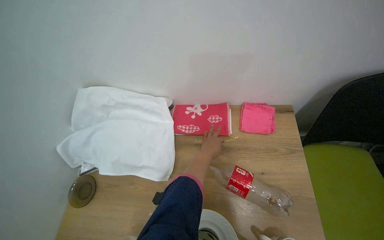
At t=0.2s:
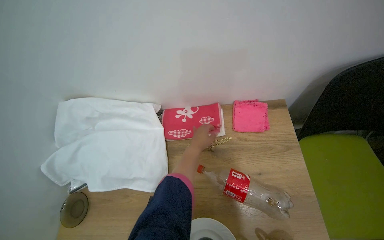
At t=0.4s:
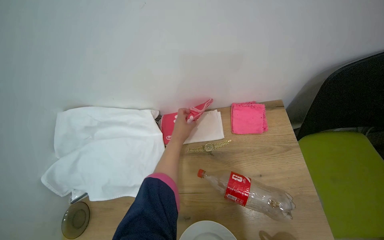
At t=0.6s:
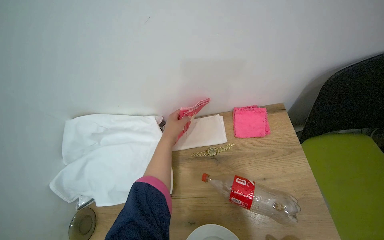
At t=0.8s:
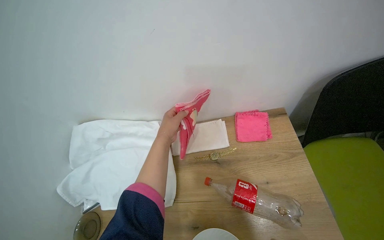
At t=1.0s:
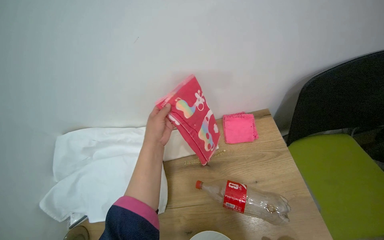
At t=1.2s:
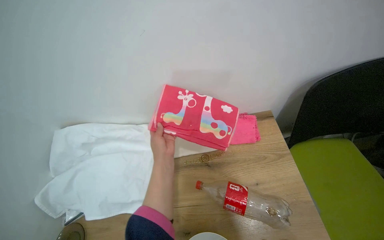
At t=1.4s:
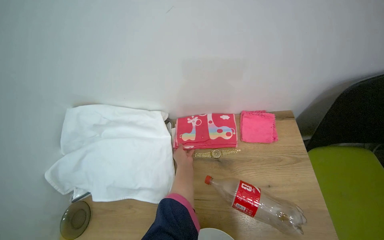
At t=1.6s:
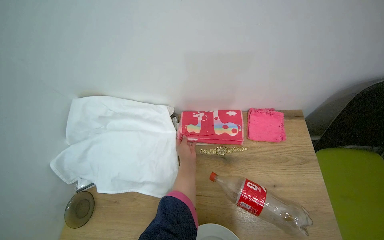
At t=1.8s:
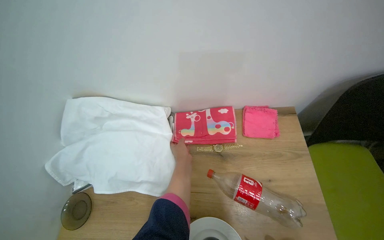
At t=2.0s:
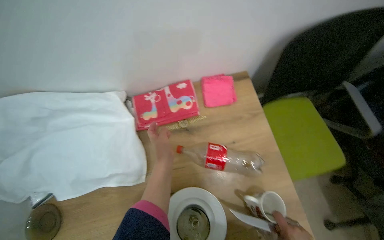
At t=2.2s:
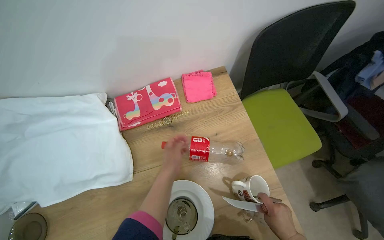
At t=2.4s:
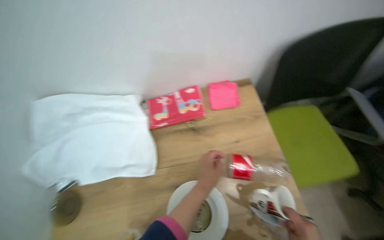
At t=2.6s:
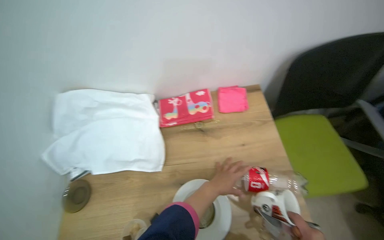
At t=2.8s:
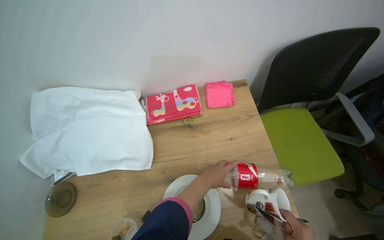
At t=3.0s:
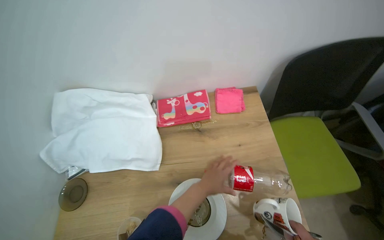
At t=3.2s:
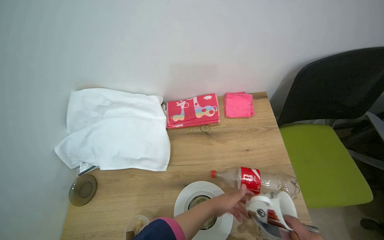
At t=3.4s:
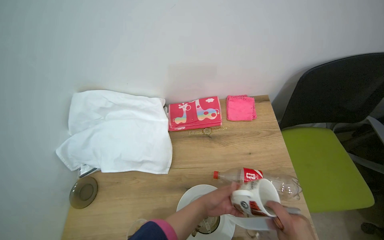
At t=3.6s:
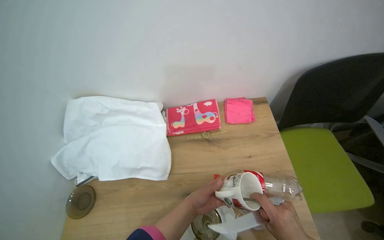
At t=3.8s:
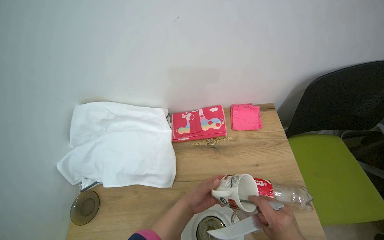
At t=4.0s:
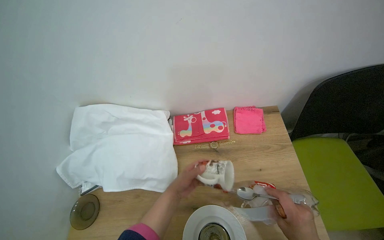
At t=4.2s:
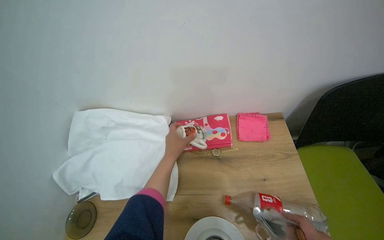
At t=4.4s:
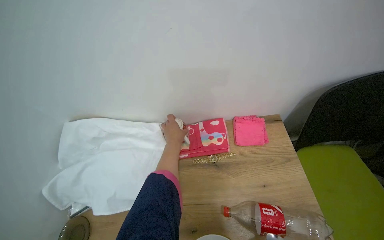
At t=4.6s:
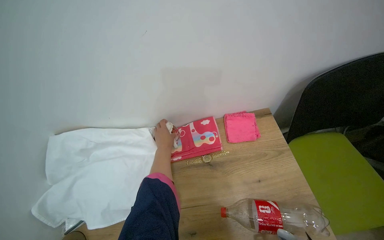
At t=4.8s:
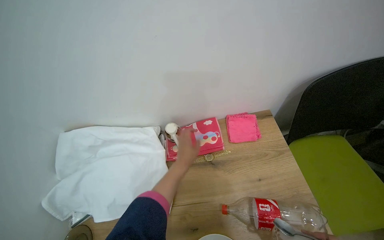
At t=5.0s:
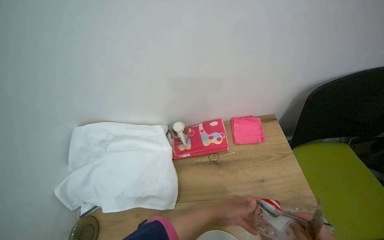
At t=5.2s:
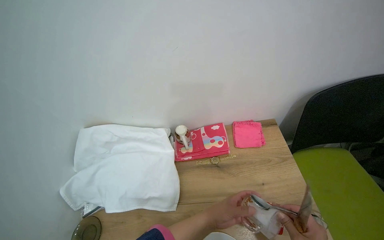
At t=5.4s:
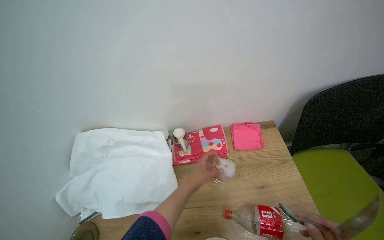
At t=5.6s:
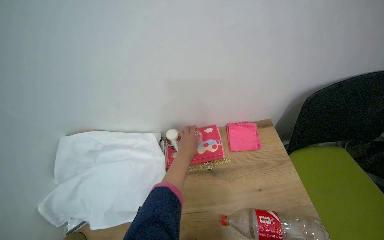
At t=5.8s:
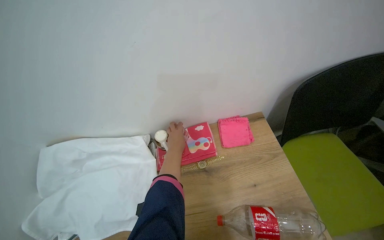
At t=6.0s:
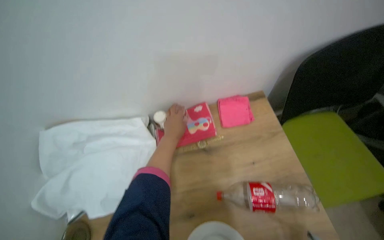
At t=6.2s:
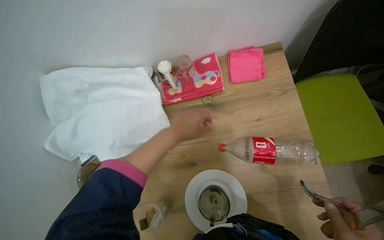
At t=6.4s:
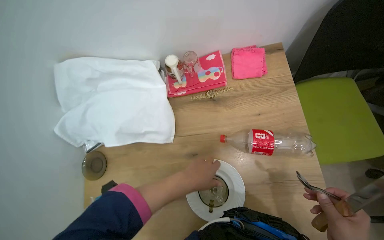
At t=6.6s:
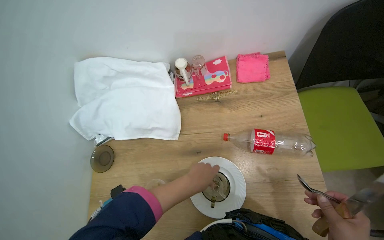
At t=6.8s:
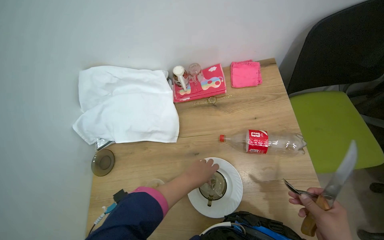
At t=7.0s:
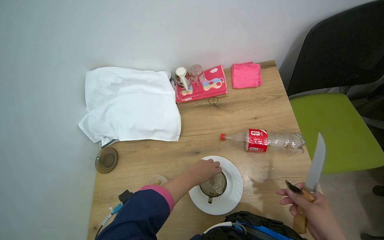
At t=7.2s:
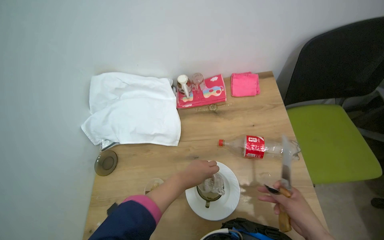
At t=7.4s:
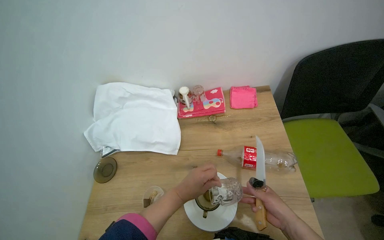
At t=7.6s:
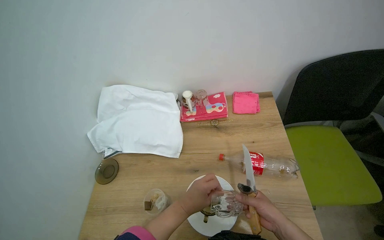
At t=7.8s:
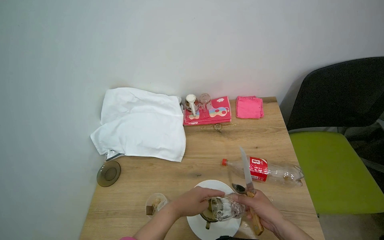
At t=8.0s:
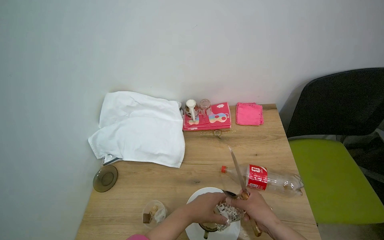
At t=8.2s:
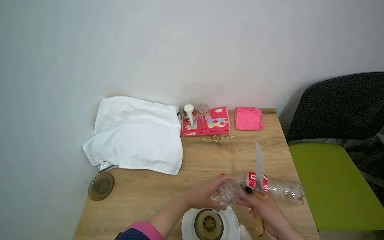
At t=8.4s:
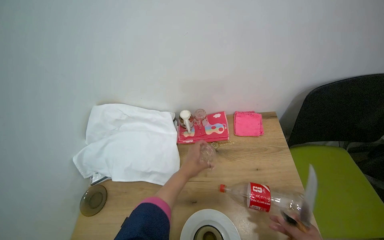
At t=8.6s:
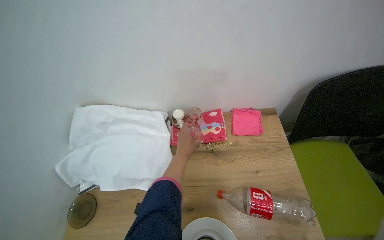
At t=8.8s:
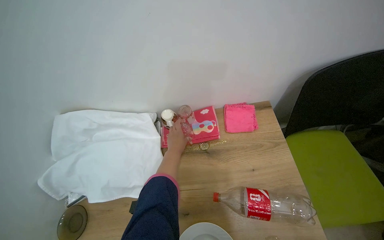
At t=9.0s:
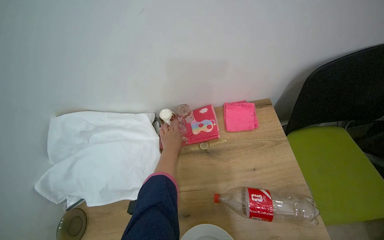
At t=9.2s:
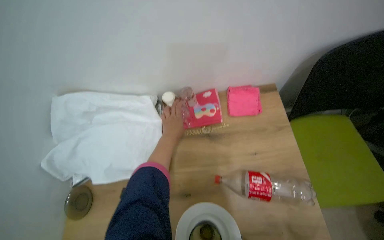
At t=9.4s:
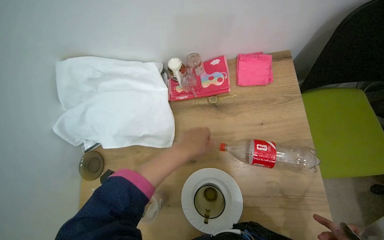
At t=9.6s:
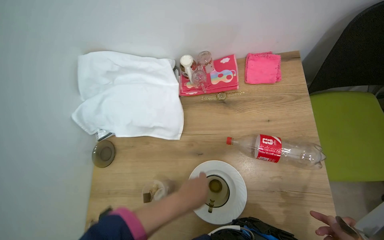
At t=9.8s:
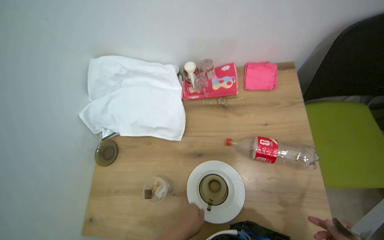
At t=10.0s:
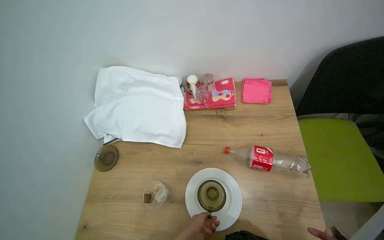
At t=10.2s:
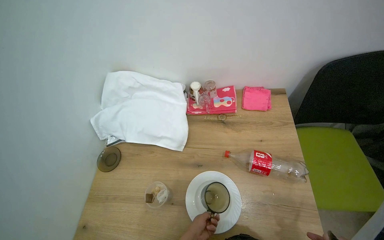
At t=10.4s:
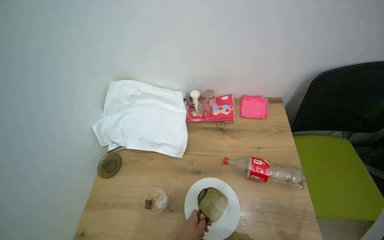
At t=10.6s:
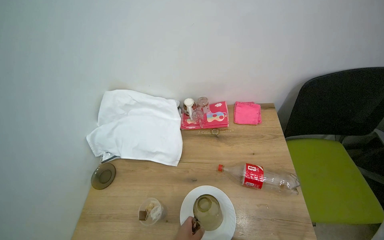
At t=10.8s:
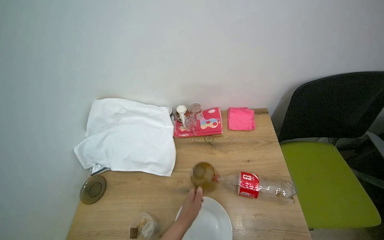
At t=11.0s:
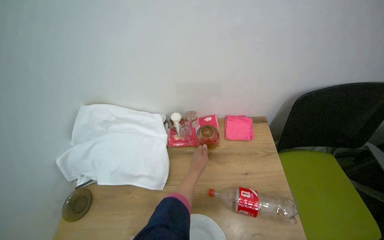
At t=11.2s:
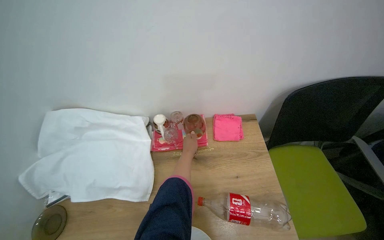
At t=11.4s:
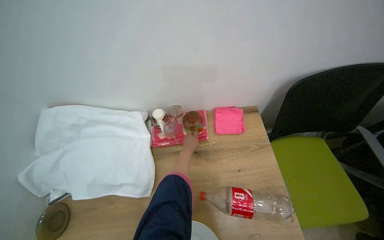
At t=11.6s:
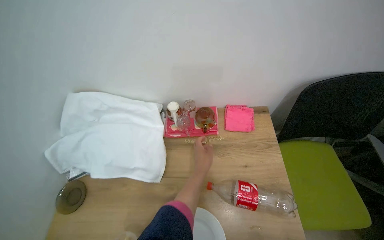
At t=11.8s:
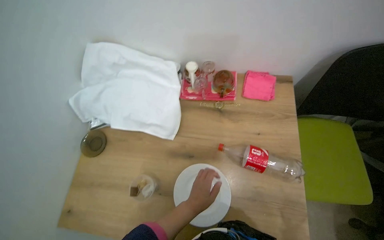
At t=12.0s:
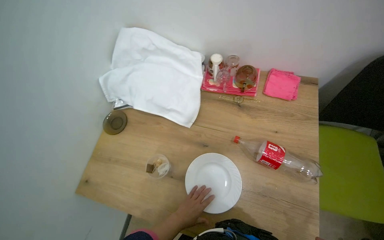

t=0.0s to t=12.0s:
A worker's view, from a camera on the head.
Job: organizing items.
The whole recording: Organizing items on table. The worker places dishes, folds cloths, and arranges various items on a tray on the table.
t=0.0s to t=1.6s: The left hand shifts roughly 10 cm to the left.
t=1.6s to t=3.0s: The left hand travels to the right and down the picture by roughly 20 cm.
t=3.0s to t=4.4s: The left hand is displaced up the picture, to the left and farther from the camera by approximately 35 cm.
t=4.4s to t=6.0s: The left hand reaches about 20 cm down the picture, then returns.
t=6.0s to t=7.6s: The left hand shifts approximately 40 cm down the picture and nearer to the camera.
t=7.6s to t=9.0s: The left hand is displaced farther from the camera and up the picture by some 40 cm.
t=10.4s to t=12.0s: The view tilts approximately 10 degrees downward.

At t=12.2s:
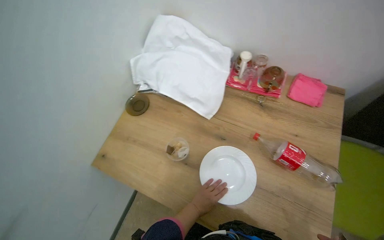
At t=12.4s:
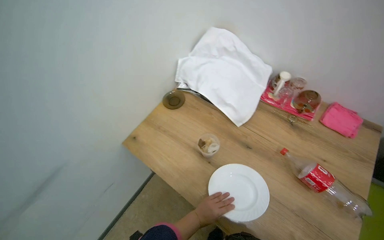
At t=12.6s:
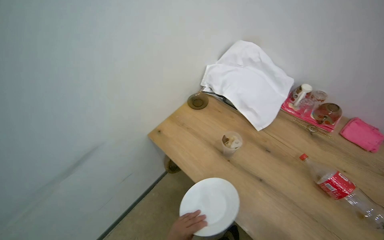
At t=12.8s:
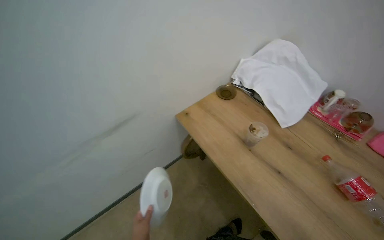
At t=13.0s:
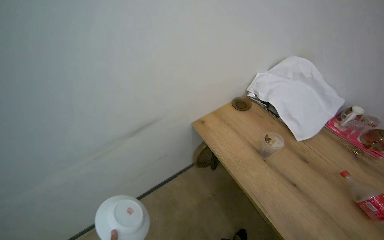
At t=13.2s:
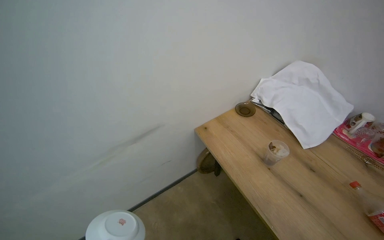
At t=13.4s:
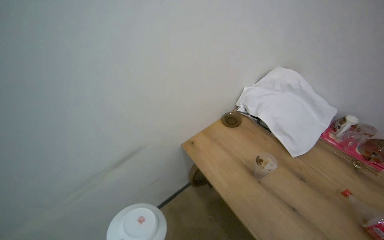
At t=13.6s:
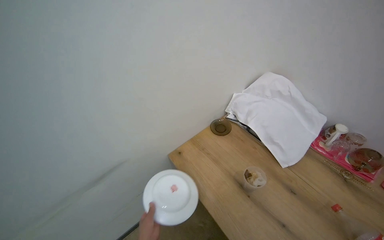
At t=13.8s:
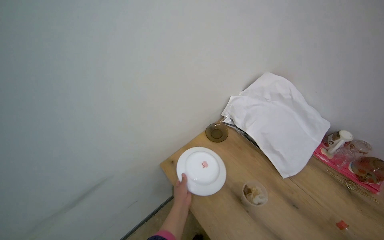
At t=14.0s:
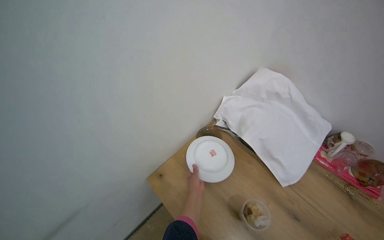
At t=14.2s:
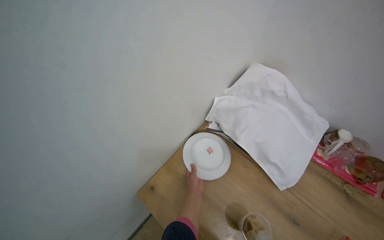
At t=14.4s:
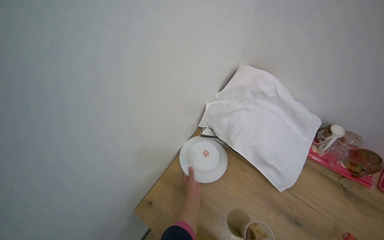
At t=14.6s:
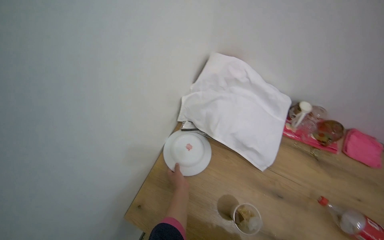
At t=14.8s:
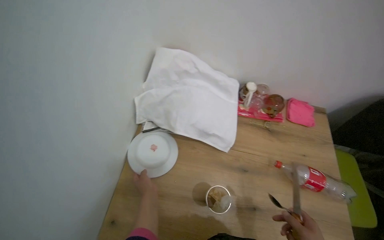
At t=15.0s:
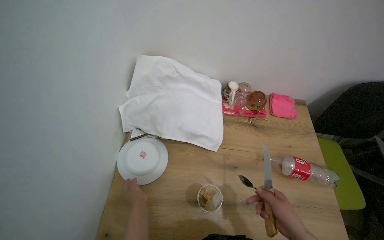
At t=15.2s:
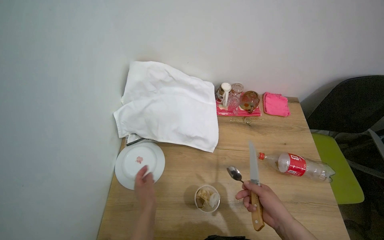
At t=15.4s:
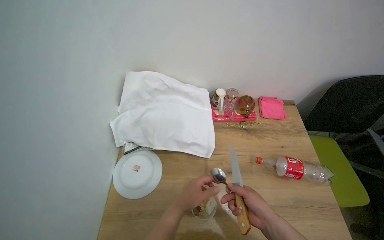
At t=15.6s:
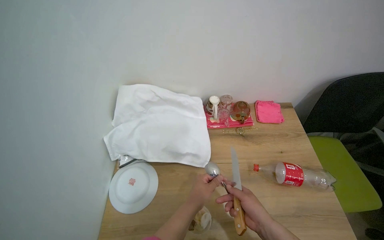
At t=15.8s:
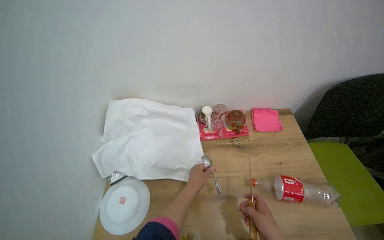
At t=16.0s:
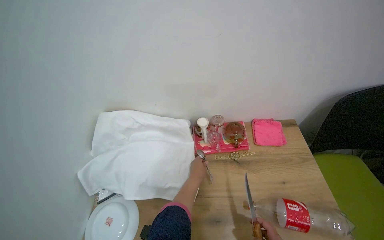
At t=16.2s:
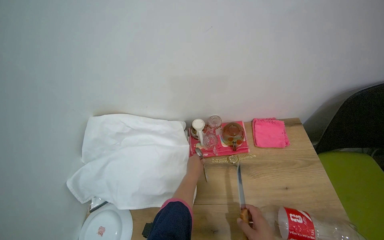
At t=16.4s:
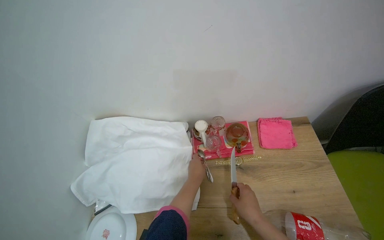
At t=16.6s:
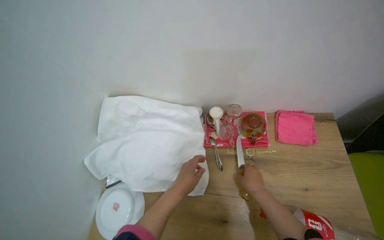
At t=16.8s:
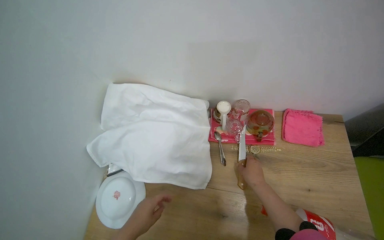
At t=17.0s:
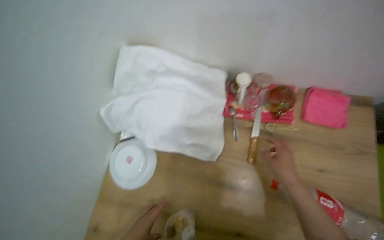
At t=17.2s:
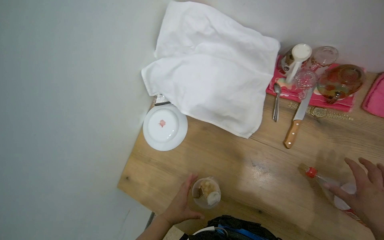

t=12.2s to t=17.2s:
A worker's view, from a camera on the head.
Job: organizing items.
The whole recording: Organizing items on table. The worker places dishes, folds cloths, and arranges various items on a tray on the table.
t=12.2s to t=13.8s: The head rotates roughly 30 degrees to the left. The wearer looks about 15 degrees further upward.
t=13.8s to t=15.6s: The wearer's head swings some 55 degrees to the right.
t=15.6s to t=17.2s: The head turns to the left by roughly 25 degrees. The camera pitches downward, by about 25 degrees.

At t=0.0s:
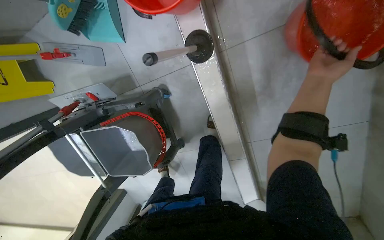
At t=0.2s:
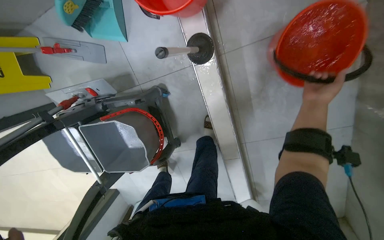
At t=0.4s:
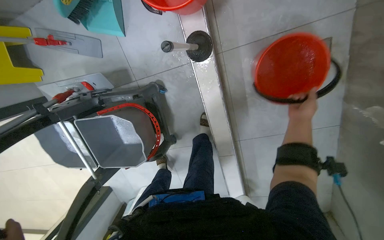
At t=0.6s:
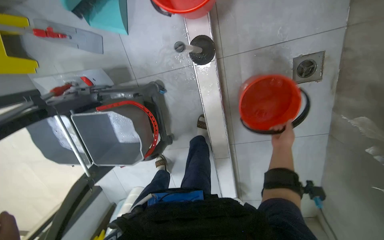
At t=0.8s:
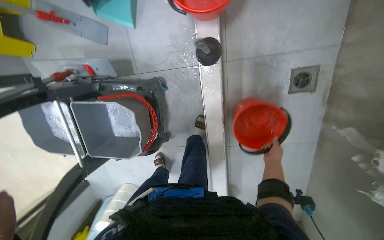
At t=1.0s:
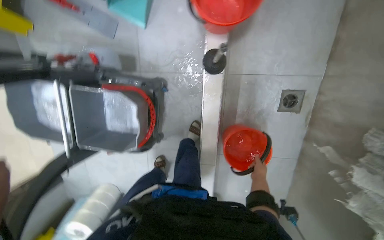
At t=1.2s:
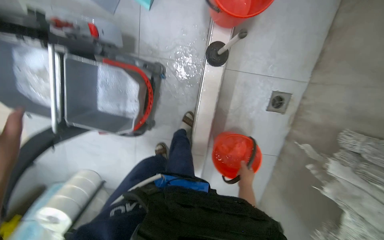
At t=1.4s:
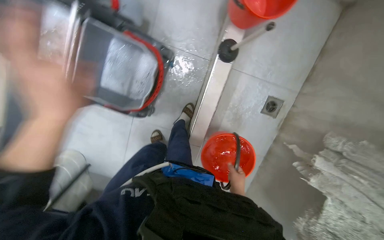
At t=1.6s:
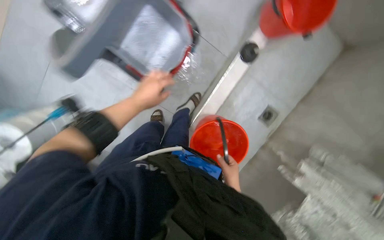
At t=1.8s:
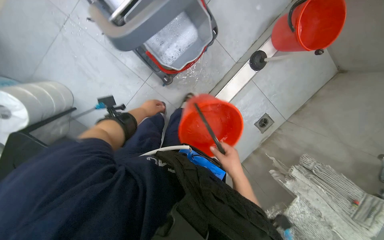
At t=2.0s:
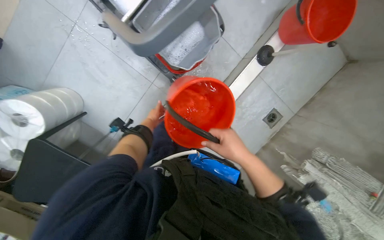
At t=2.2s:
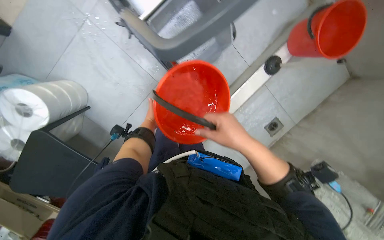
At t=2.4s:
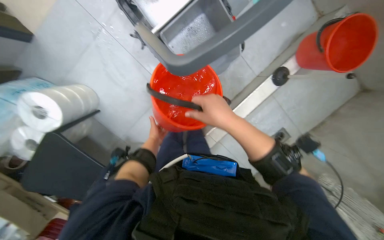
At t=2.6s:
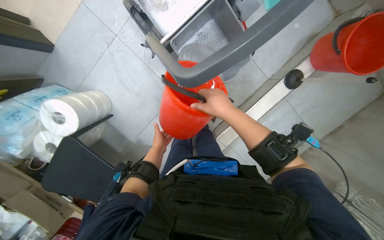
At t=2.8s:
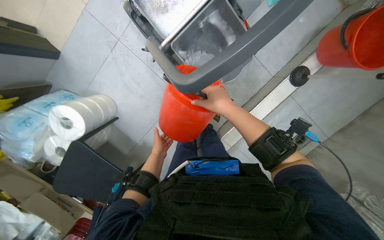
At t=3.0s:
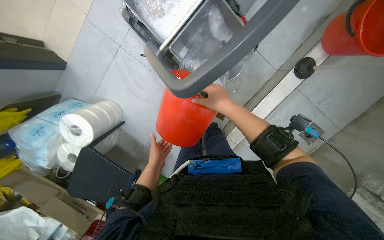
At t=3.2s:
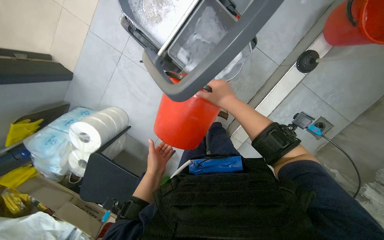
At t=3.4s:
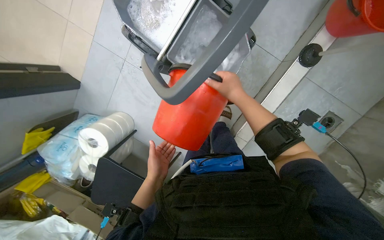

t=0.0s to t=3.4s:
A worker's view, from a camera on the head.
Job: preparing cleaning supplies.
The whole recording: Sorting and placing cloths into bucket. The worker picks up cloths from a shelf and places them into a blue bucket.
t=0.0s to t=1.6s: The camera travels some 70 cm. The view swings about 40 degrees to the right. The scene turns approximately 45 degrees clockwise in the picture.
t=1.6s to t=3.4s: The right hand shifts some 40 cm up the picture. The left hand goes some 15 cm down the picture.
